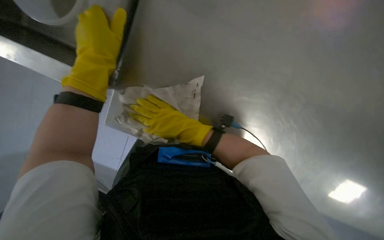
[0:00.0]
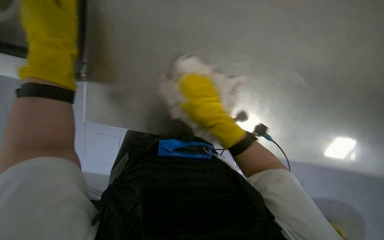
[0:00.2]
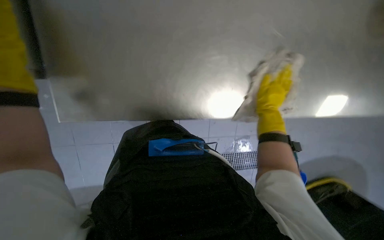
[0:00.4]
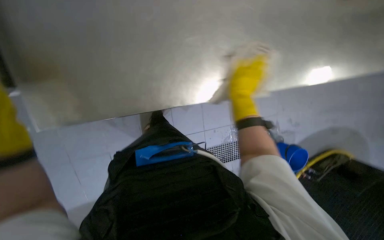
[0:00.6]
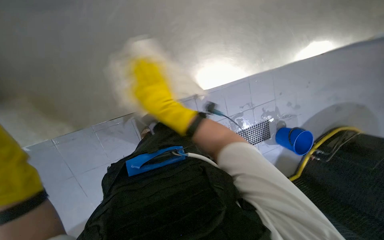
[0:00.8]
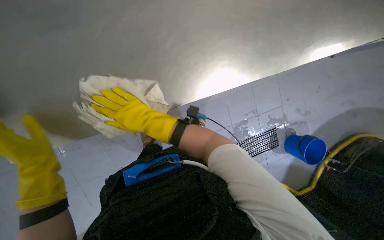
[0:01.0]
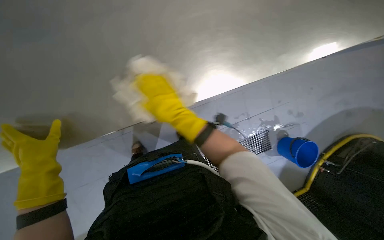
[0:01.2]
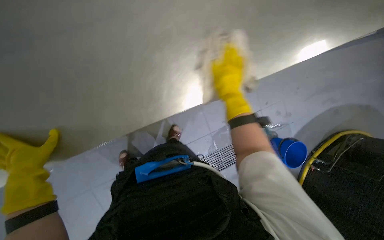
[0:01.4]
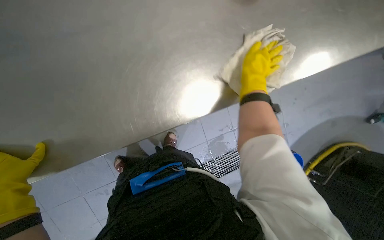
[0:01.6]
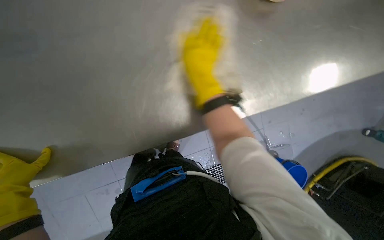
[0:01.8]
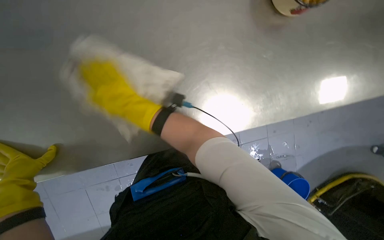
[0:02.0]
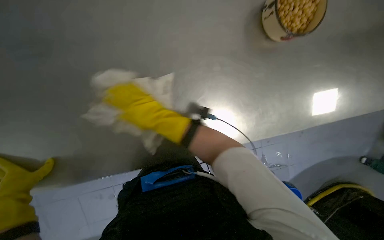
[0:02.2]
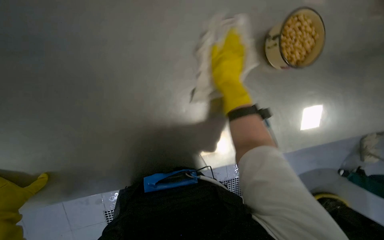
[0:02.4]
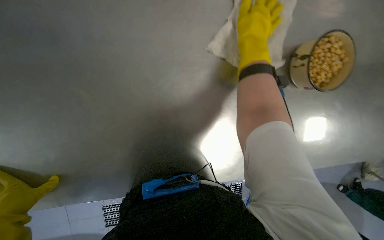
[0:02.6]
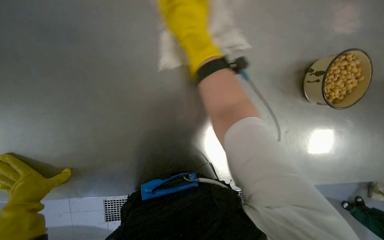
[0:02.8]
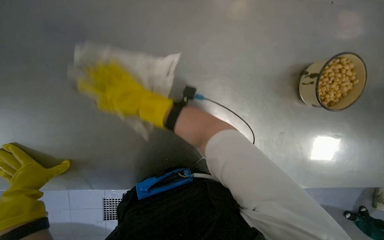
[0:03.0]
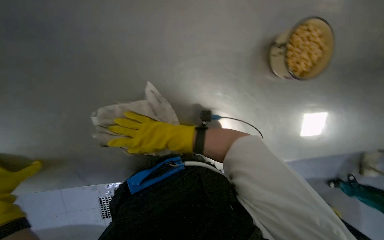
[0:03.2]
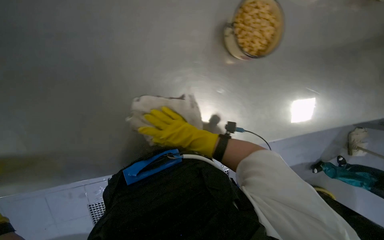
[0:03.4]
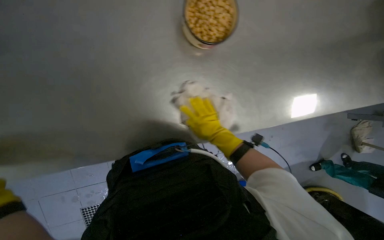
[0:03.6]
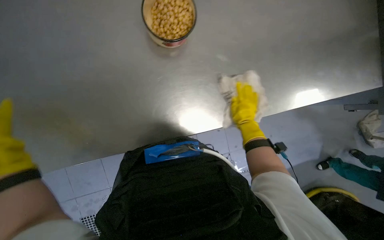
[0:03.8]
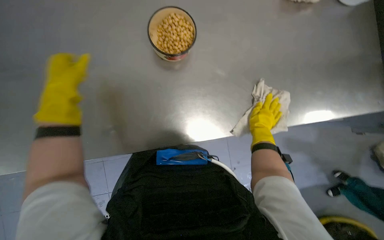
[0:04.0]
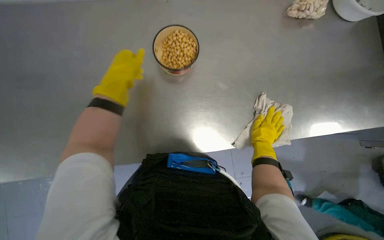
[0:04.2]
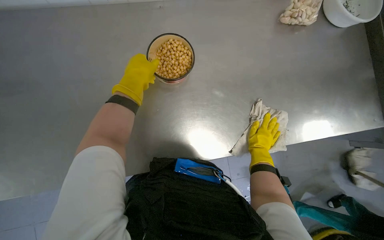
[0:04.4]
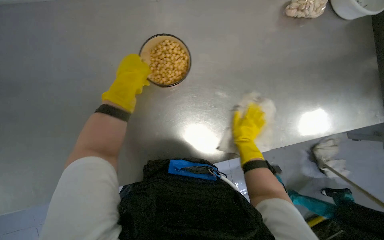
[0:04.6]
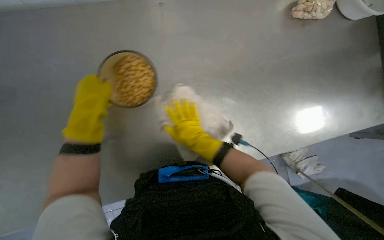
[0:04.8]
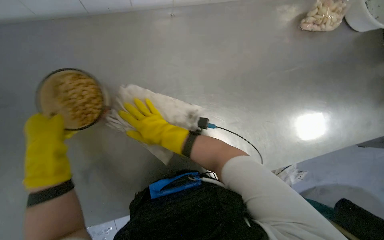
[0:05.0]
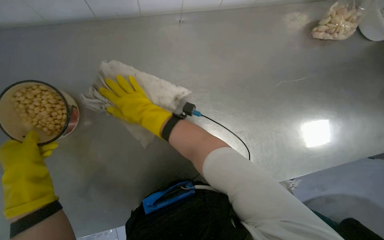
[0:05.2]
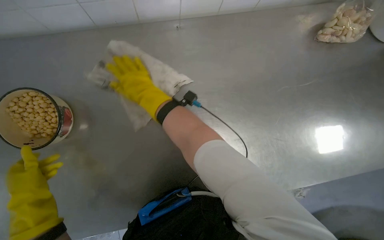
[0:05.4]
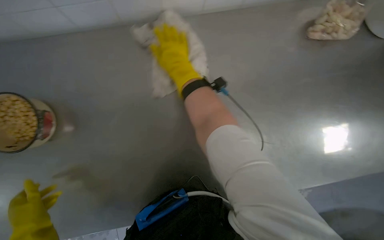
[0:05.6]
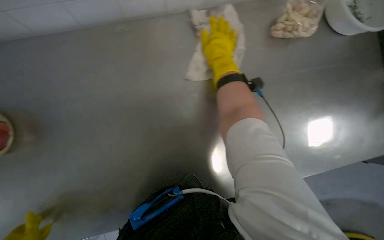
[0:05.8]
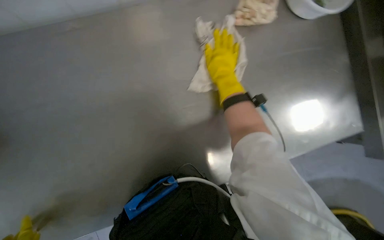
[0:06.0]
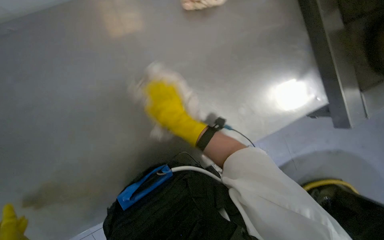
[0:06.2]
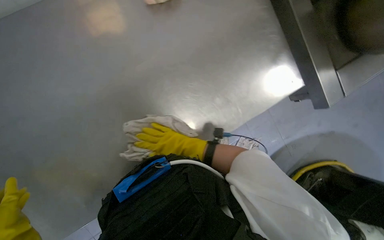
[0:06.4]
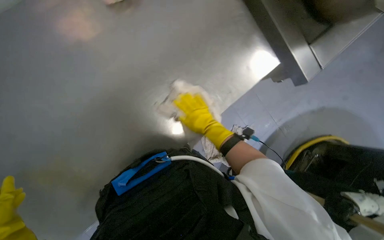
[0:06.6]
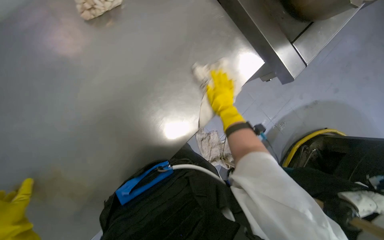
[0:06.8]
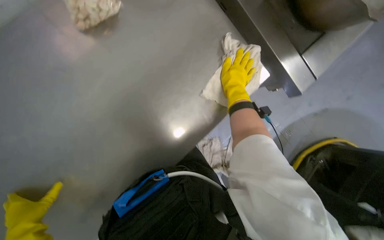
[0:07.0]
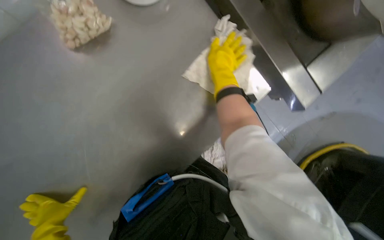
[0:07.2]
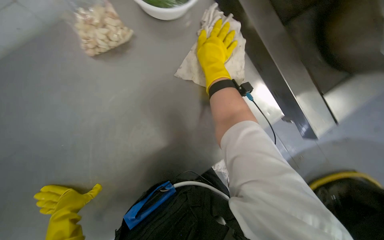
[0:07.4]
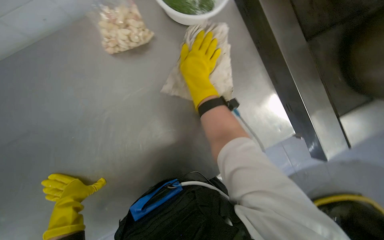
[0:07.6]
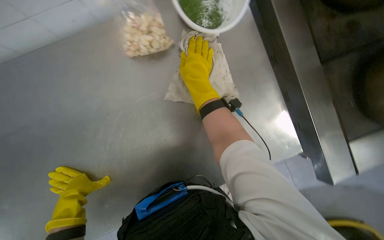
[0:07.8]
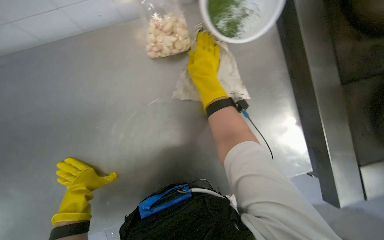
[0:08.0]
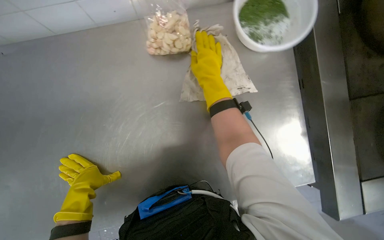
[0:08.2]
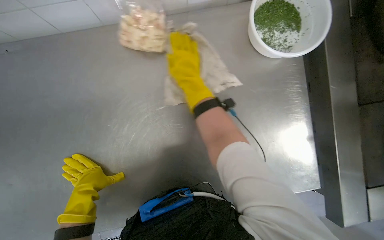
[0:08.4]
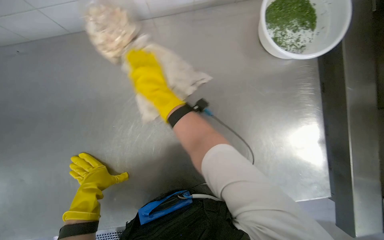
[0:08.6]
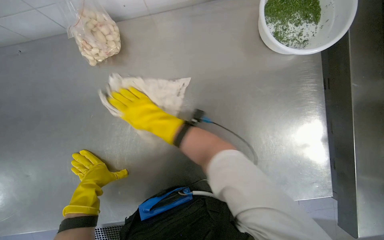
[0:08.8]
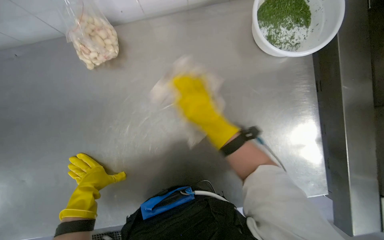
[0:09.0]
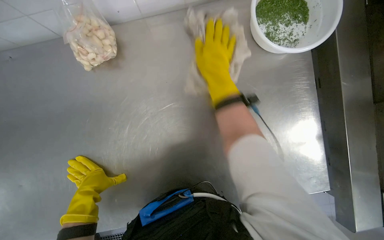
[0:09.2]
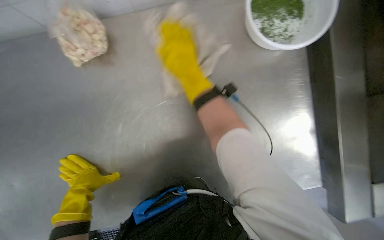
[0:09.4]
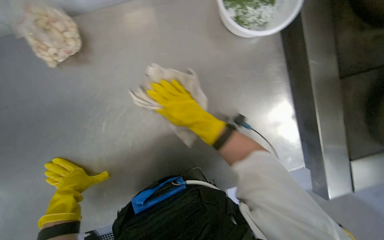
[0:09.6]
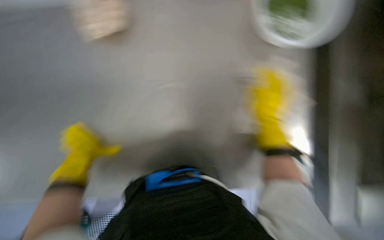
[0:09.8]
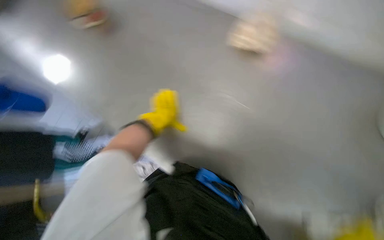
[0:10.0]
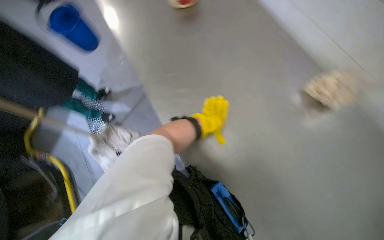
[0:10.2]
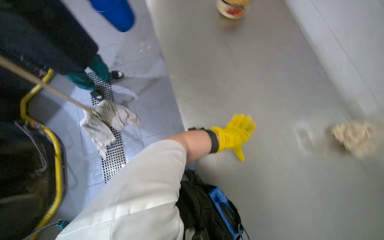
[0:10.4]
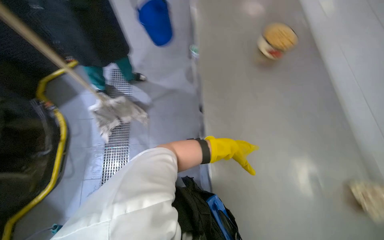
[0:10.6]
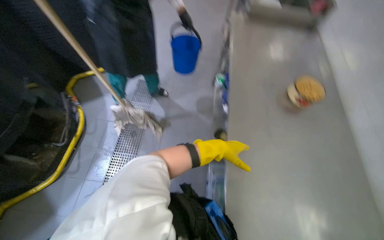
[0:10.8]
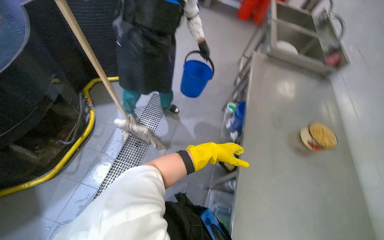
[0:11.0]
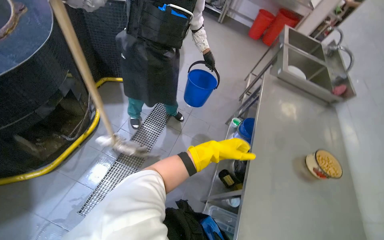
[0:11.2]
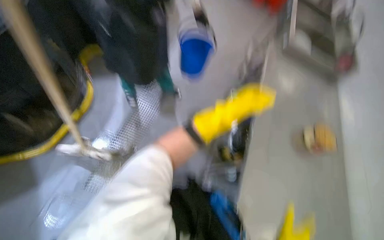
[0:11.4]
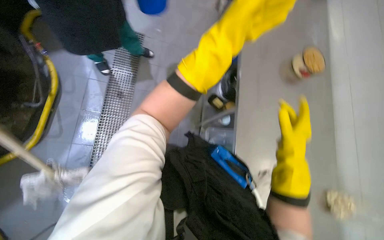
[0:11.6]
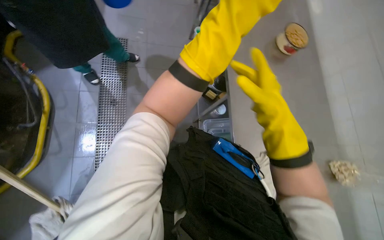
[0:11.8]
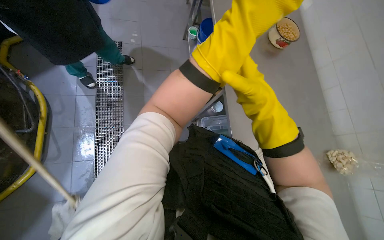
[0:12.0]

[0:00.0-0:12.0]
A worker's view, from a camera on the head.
Job: wiping surfaces.
The whole recording: Cleaning kitchen counter. The worker wipes the stainless steel kitchen counter, collects food scraps, and rinses the cleaning cloth.
0:00.0 to 0:01.6: The right hand swings left and right, about 35 cm each way, with 2 reversals.
0:01.6 to 0:03.0: The right hand moves left and right over approximately 35 cm, changing direction 2 times.
0:03.0 to 0:04.4: The wearer moves to the right, some 50 cm.
0:04.4 to 0:06.0: The right hand goes about 30 cm up the picture and to the left.
0:07.6 to 0:09.0: The right hand goes to the left and returns, roughly 30 cm each way.
0:09.0 to 0:10.4: The scene rotates clockwise by roughly 35 degrees.

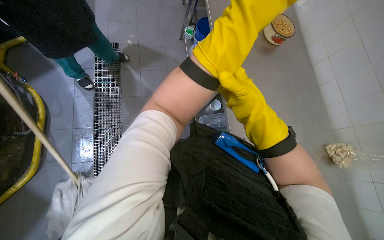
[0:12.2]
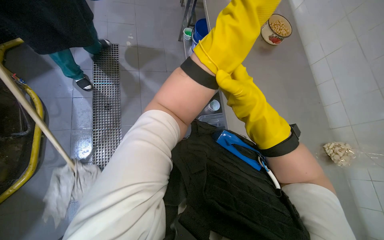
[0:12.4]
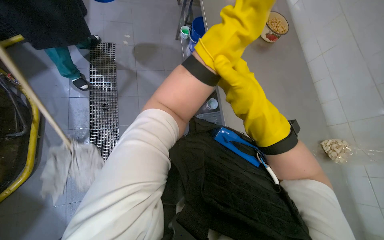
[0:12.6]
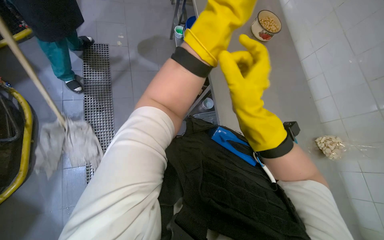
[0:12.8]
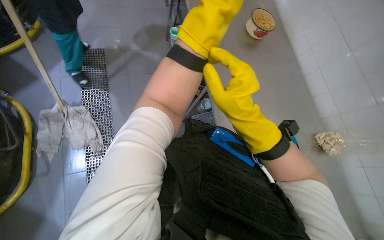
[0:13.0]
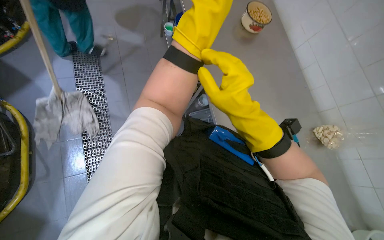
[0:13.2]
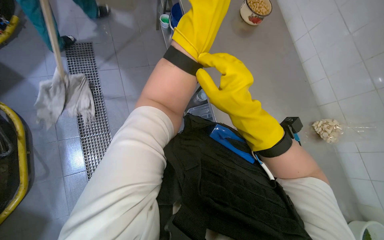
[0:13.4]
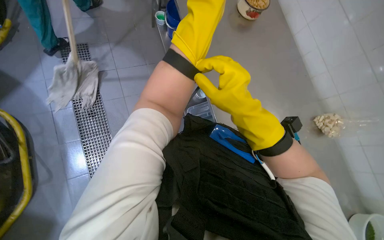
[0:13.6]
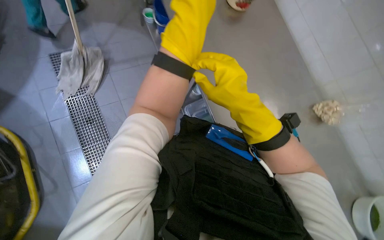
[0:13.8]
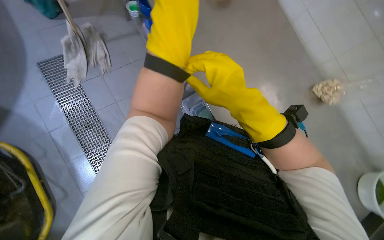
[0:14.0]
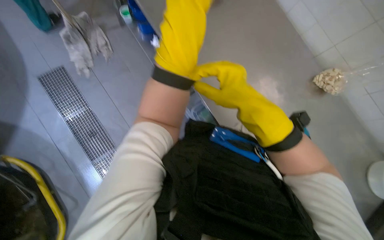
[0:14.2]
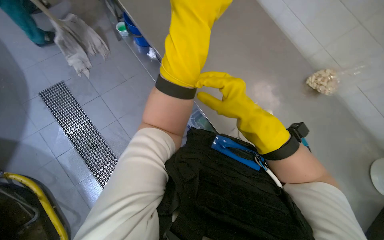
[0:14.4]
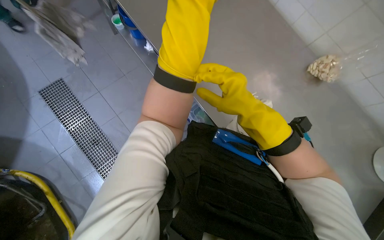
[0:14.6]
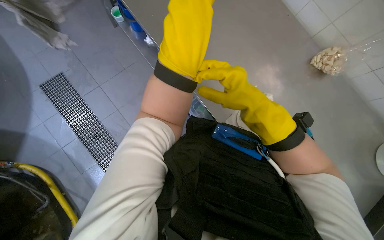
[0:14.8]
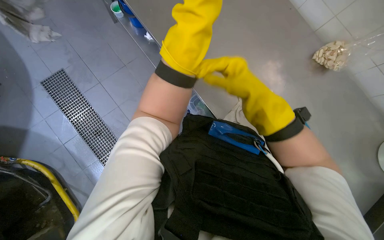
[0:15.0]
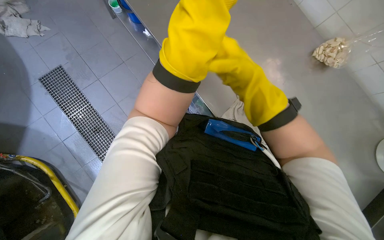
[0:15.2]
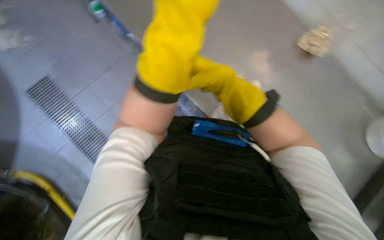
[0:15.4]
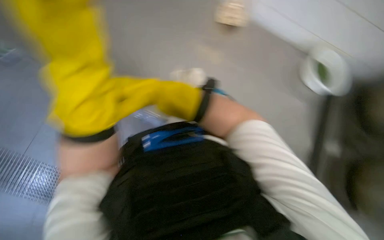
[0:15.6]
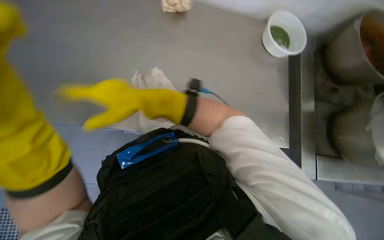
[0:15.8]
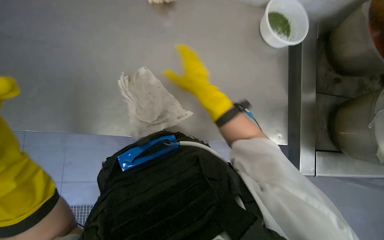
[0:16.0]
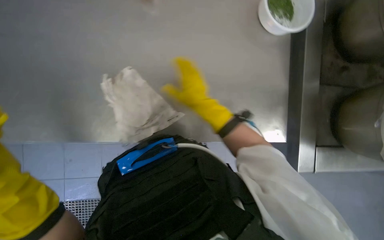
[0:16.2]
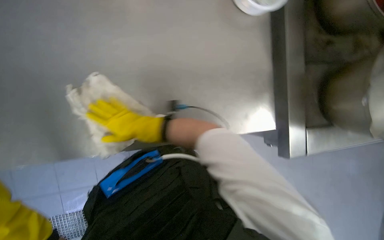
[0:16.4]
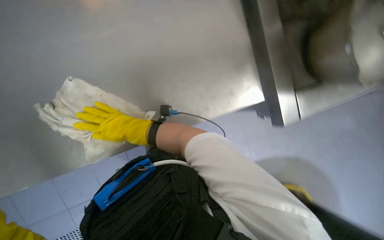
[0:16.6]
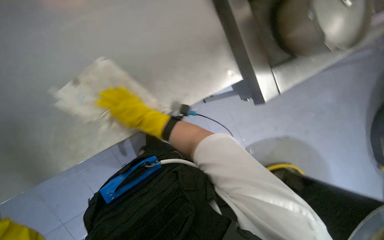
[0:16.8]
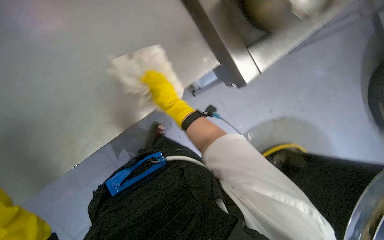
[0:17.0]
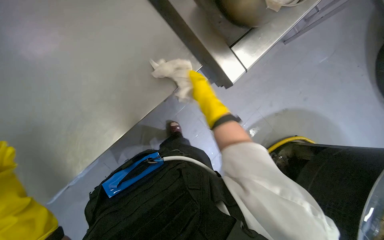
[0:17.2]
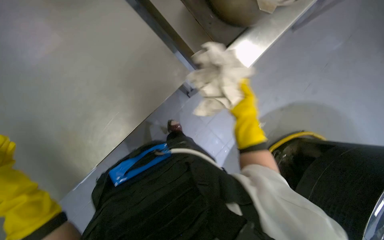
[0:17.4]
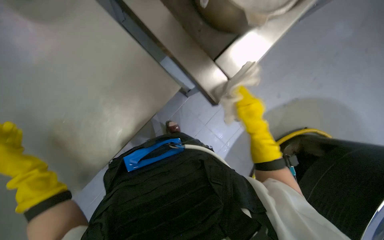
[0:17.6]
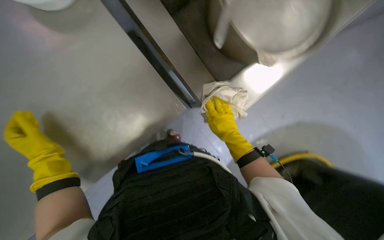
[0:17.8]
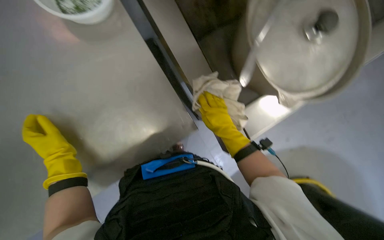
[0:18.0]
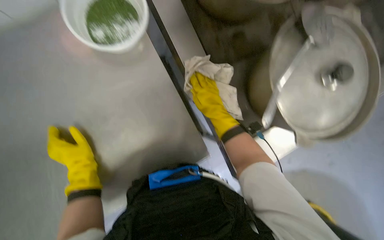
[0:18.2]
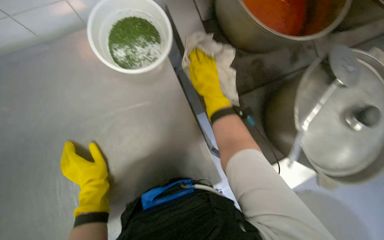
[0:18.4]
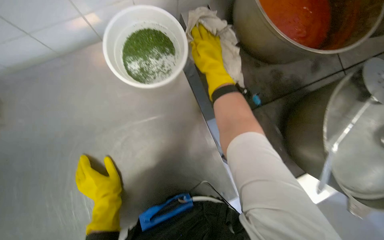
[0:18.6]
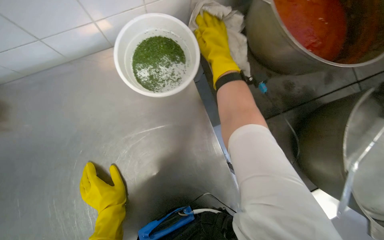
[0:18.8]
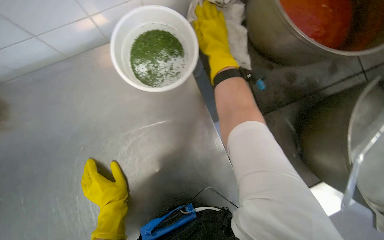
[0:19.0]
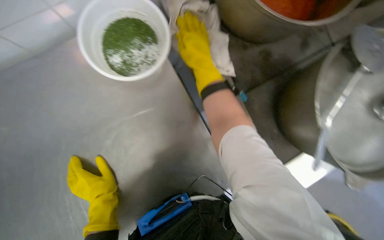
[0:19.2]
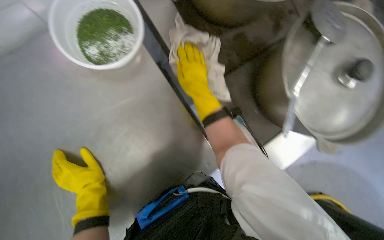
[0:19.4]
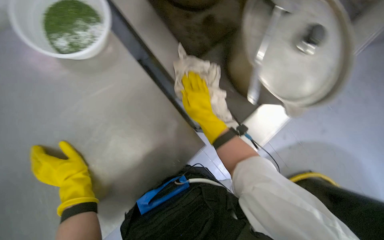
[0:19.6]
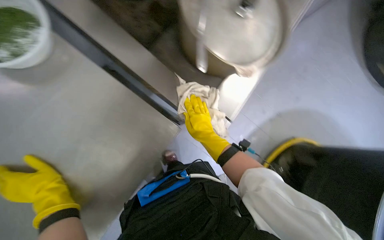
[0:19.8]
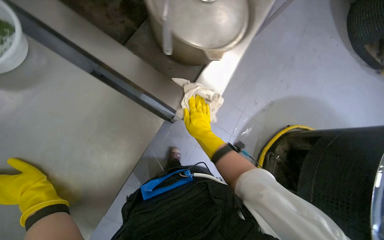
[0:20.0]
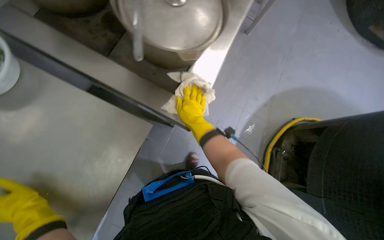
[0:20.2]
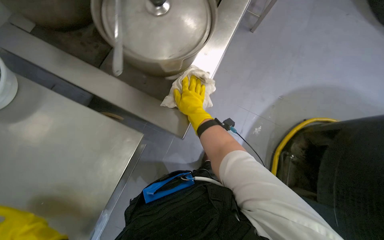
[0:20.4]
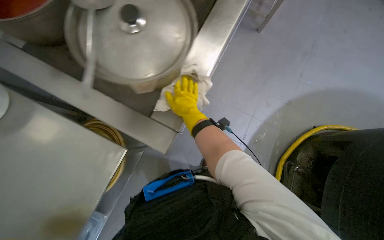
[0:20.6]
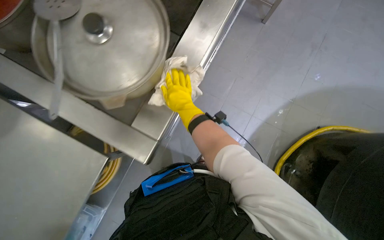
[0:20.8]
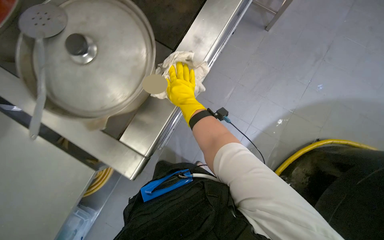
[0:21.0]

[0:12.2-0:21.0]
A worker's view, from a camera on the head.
Job: wiping surfaces.
The whole recording: Cleaning kitchen counter. The worker wipes the stainless steel kitchen counter, collects food scraps, and rinses the cleaning cloth.
0:12.2 to 0:13.6: The left hand shifts approximately 20 cm farther from the camera and up the picture.
0:13.6 to 0:15.2: The view tips downward by some 15 degrees.
0:15.2 to 0:16.6: The view tips downward by about 20 degrees. The scene turns roughly 40 degrees counterclockwise in the picture.
0:16.6 to 0:18.0: The wearer looks roughly 20 degrees further to the left. The right hand heads to the right, covering some 20 cm.
0:18.0 to 0:19.6: The right hand goes up the picture and returns, roughly 35 cm each way.
0:19.6 to 0:21.0: The right hand goes down the picture and returns, some 10 cm each way.
